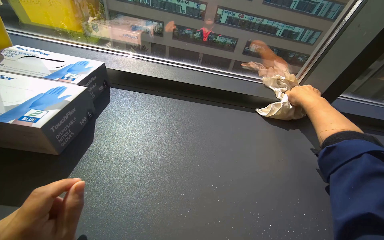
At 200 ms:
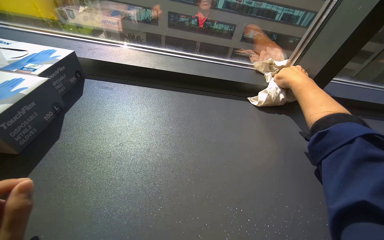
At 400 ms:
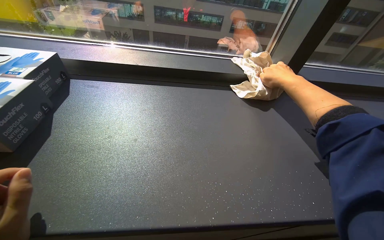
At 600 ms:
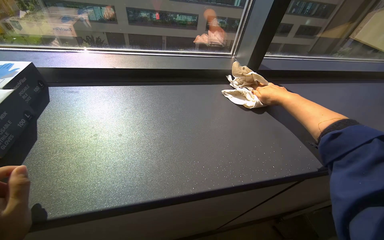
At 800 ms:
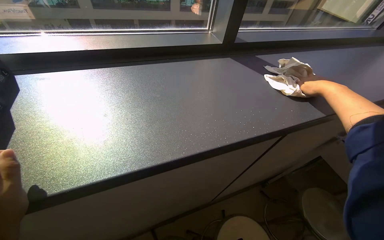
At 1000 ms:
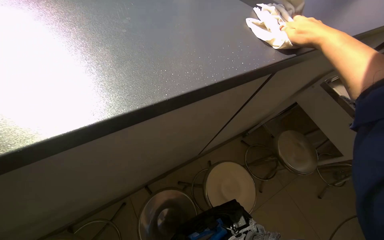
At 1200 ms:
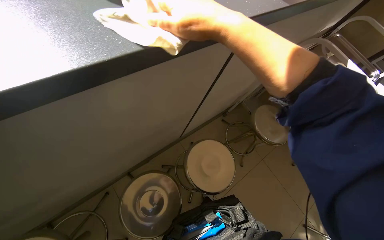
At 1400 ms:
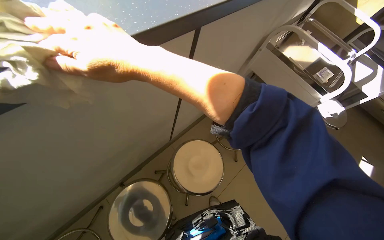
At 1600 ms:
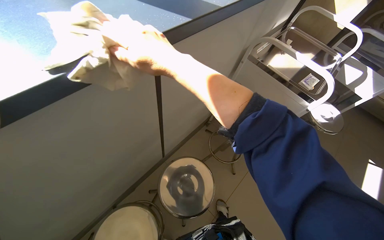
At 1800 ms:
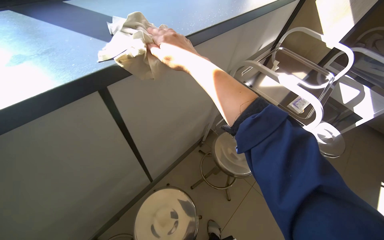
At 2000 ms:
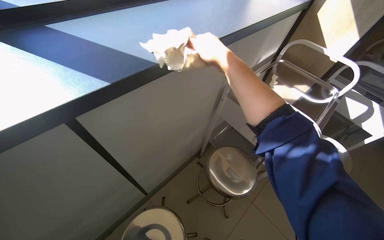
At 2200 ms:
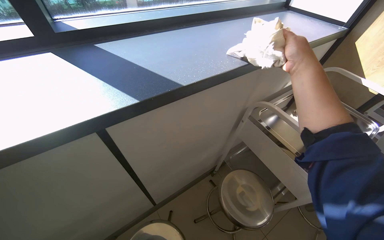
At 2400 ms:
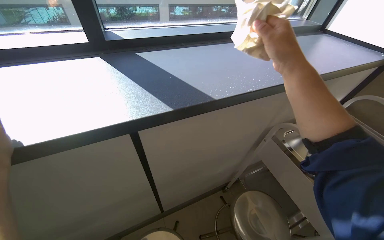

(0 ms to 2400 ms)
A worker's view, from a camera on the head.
Job: wiping surfaces.
The whole recording: Wiping laboratory counter. The worker wipes the long laboratory counter with a cloth, moving items to clean underneath them.
0 ms - 1200 ms: The wearer's head swings roughly 45 degrees to the right. The view tips downward by approximately 30 degrees.
1200 ms - 2400 ms: The camera pitches upward, by roughly 20 degrees. The right hand heads to the right, covering some 20 cm.

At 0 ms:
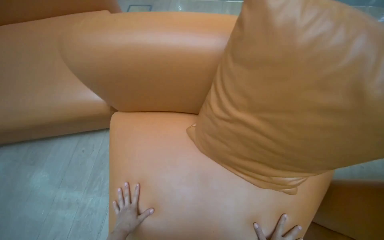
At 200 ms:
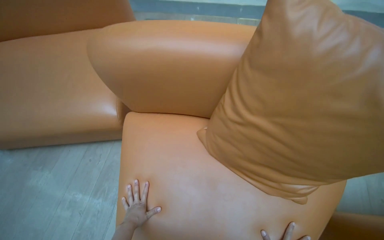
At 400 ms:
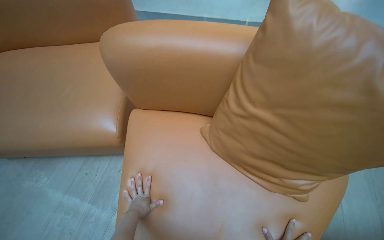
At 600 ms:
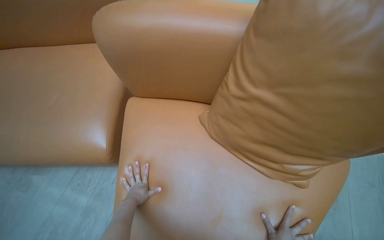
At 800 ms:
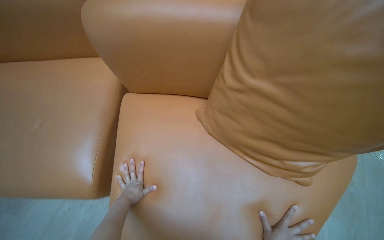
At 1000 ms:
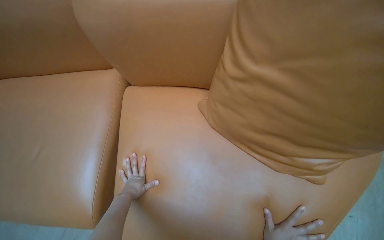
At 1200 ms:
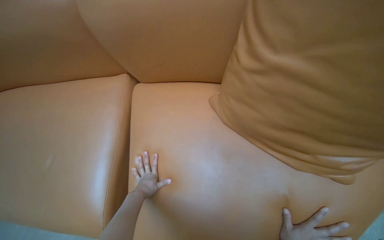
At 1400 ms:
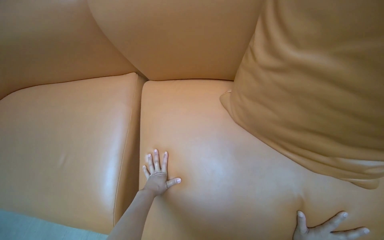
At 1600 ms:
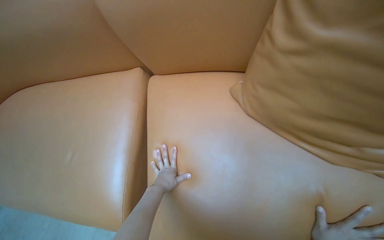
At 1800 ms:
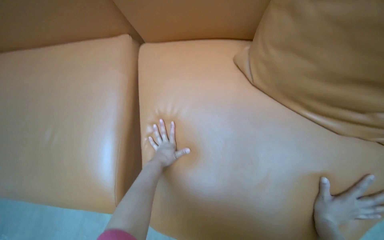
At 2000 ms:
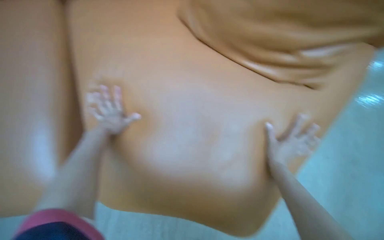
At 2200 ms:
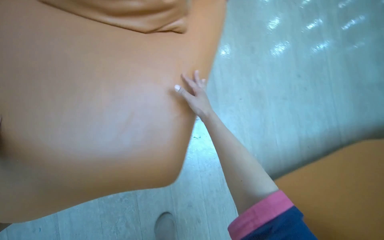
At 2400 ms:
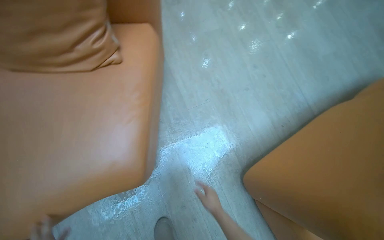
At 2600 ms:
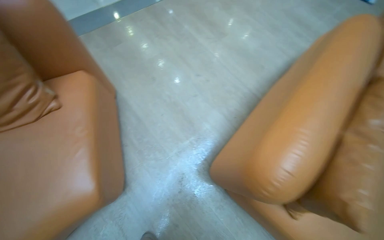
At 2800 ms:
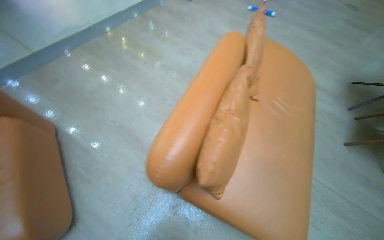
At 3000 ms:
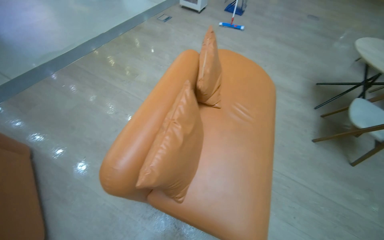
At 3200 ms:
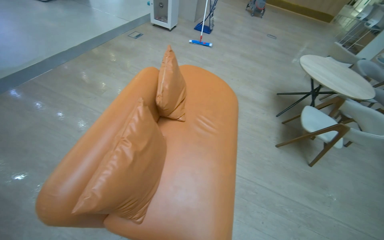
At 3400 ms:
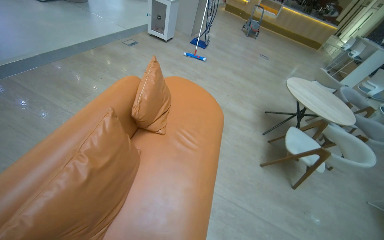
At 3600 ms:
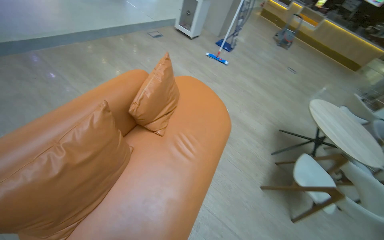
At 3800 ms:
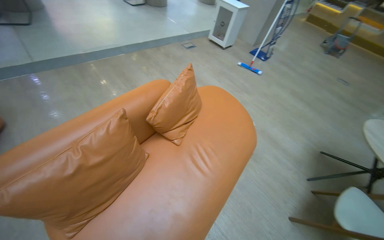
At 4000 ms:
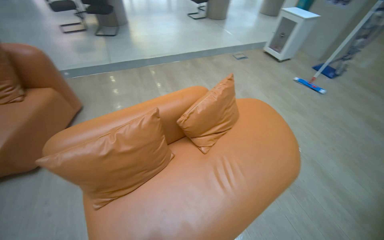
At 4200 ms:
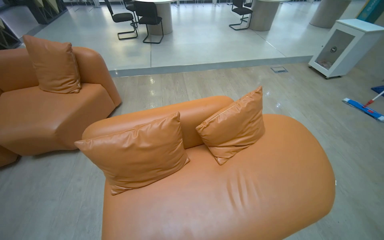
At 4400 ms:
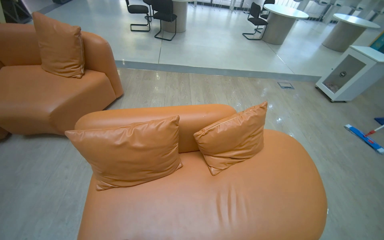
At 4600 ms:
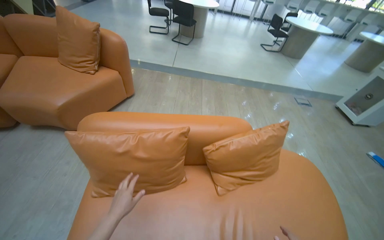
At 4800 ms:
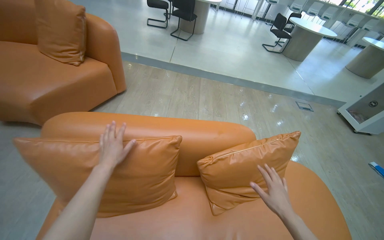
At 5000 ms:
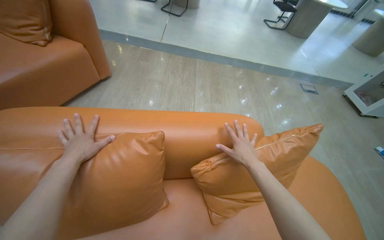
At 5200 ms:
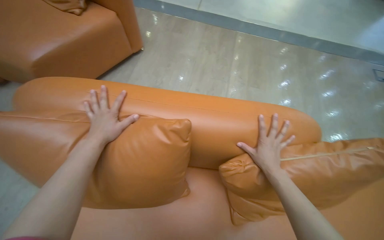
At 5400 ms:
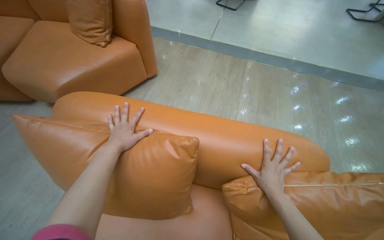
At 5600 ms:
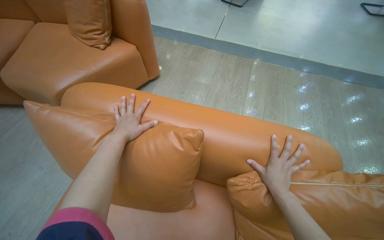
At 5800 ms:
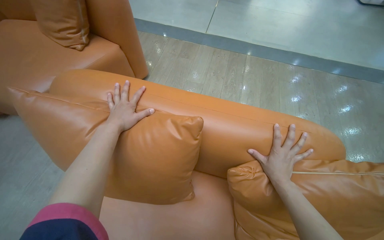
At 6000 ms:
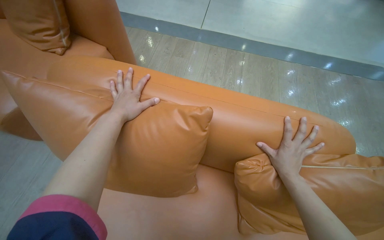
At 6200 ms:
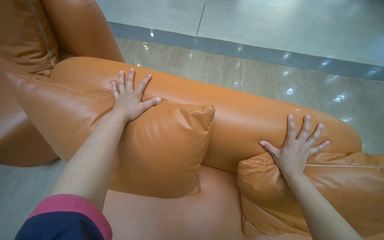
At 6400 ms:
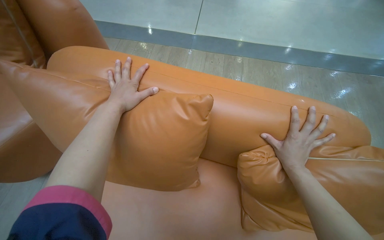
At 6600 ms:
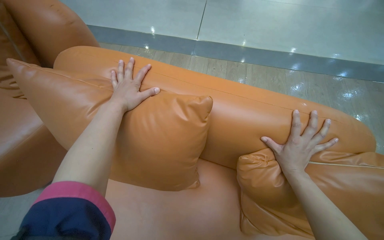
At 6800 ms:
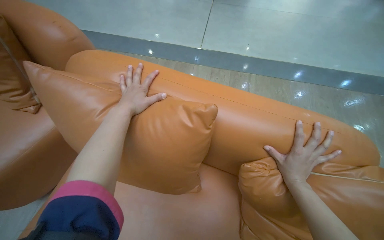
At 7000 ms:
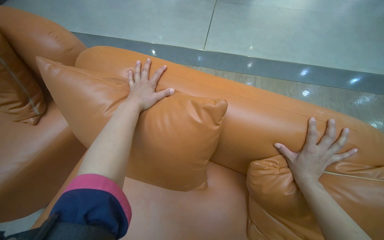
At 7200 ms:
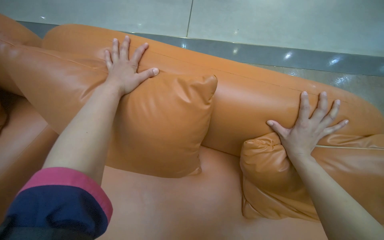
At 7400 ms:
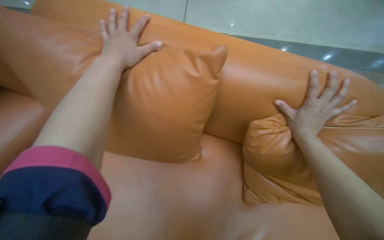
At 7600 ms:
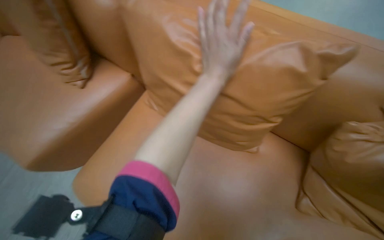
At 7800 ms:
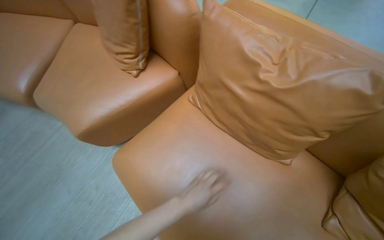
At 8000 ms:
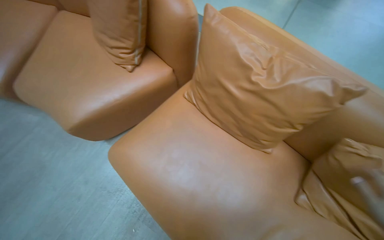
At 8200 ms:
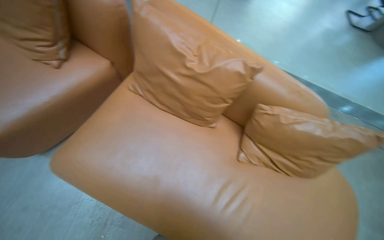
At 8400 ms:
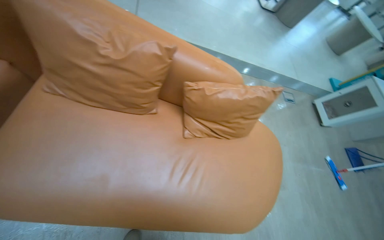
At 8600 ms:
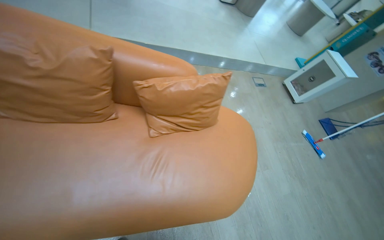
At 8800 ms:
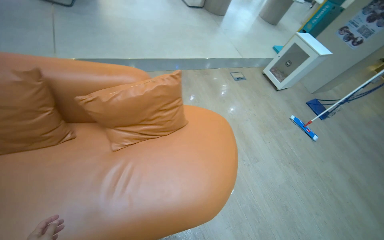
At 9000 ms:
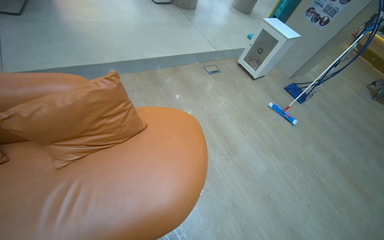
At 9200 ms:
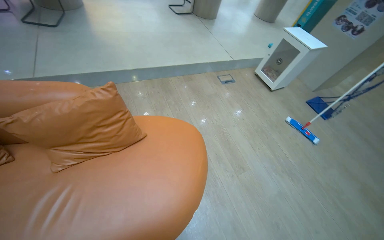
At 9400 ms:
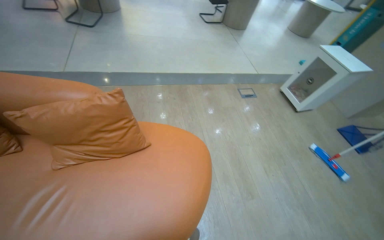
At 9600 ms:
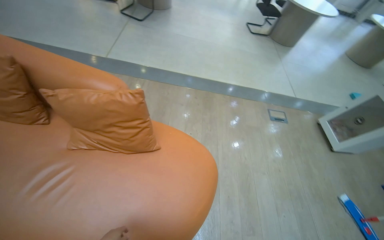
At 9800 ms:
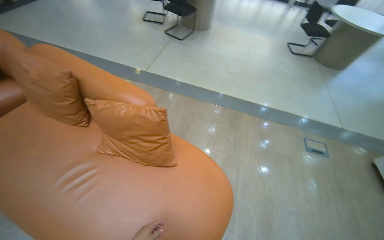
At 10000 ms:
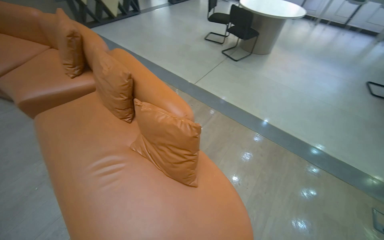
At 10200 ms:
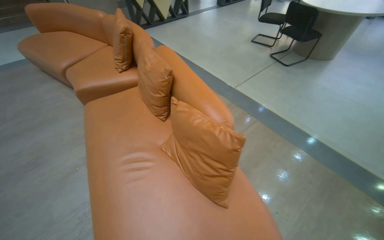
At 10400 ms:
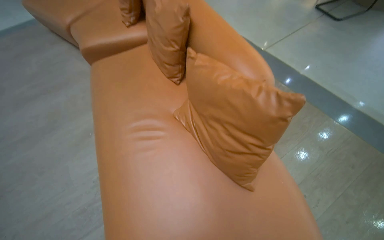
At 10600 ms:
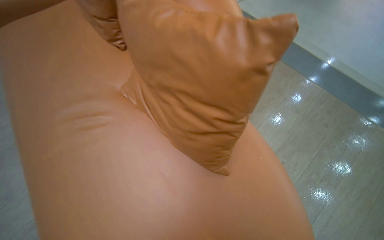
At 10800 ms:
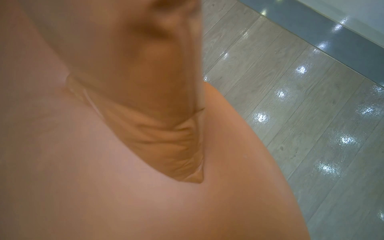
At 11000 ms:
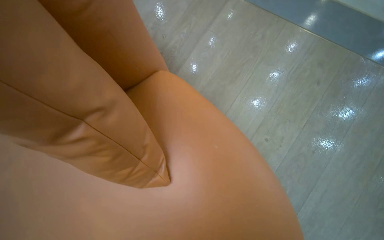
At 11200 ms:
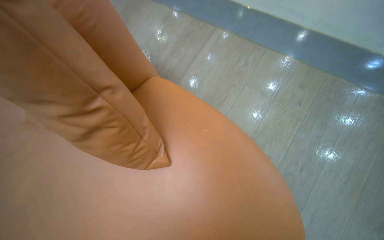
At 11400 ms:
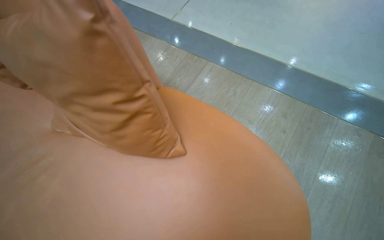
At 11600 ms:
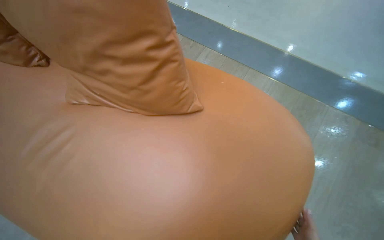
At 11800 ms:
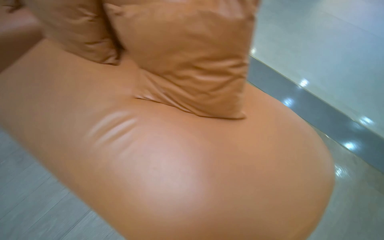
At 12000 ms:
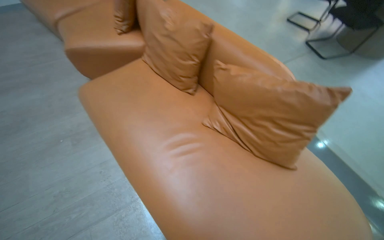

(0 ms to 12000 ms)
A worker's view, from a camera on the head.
Job: organizing items.
The whole recording: Adjusting cushions on sofa. The worker adjusts the cushions and smooths the surface of the brown sofa.
1600 ms - 3000 ms: The camera travels roughly 1.5 m. The wearer's head swings approximately 90 degrees to the right. The wearer looks approximately 10 degrees further upward.
3000 ms - 4400 ms: The camera is carried approximately 60 cm. The head turns to the left by approximately 55 degrees. The view tips upward by about 15 degrees.
4400 ms - 6000 ms: The camera is carried some 50 cm. The head turns to the left by some 25 degrees.
6000 ms - 7600 ms: The wearer looks about 20 degrees further to the left.
7600 ms - 9000 ms: The wearer moves approximately 80 cm. The head rotates roughly 55 degrees to the right.
9000 ms - 10400 ms: The camera travels approximately 50 cm. The head turns to the left by approximately 85 degrees.

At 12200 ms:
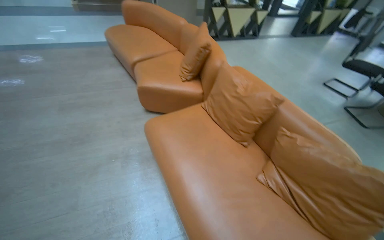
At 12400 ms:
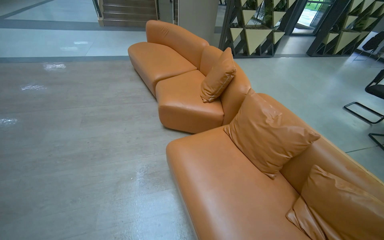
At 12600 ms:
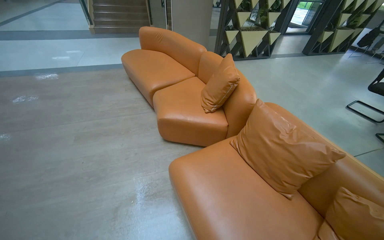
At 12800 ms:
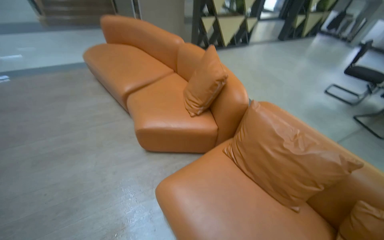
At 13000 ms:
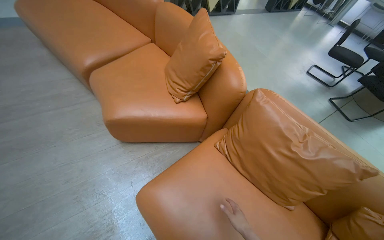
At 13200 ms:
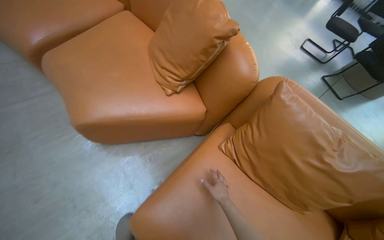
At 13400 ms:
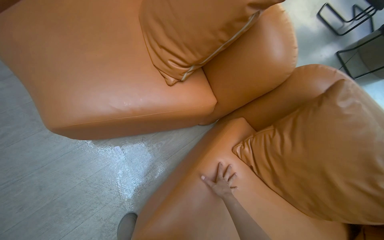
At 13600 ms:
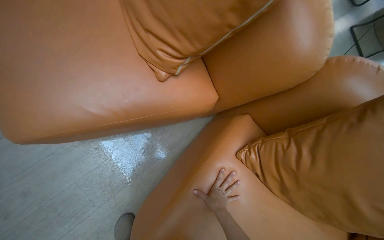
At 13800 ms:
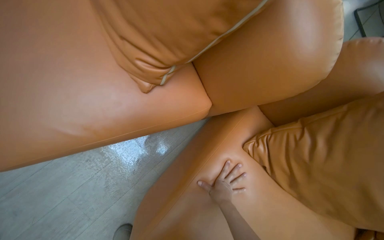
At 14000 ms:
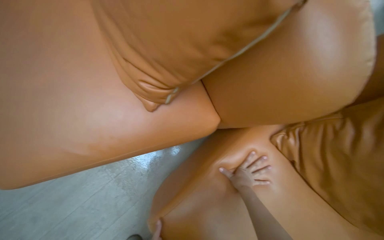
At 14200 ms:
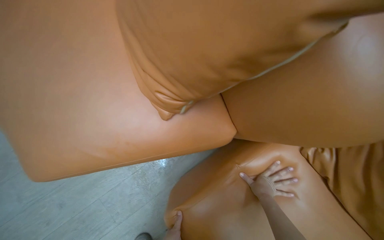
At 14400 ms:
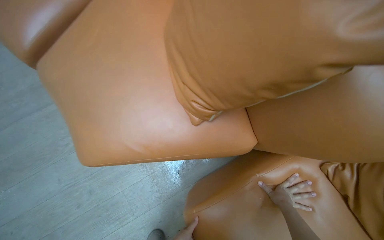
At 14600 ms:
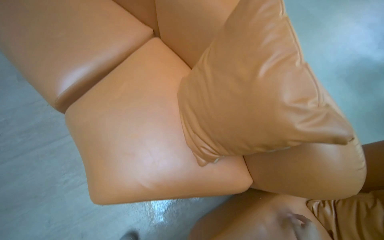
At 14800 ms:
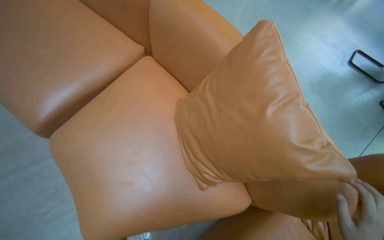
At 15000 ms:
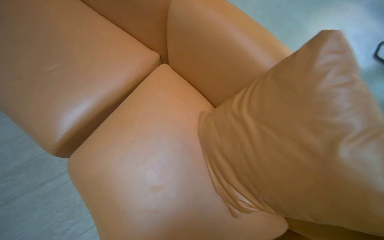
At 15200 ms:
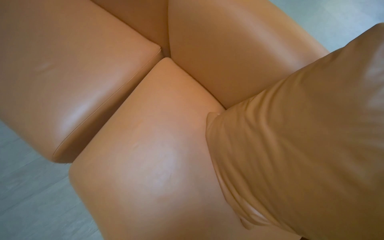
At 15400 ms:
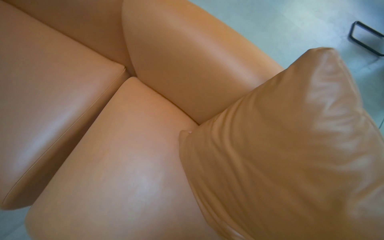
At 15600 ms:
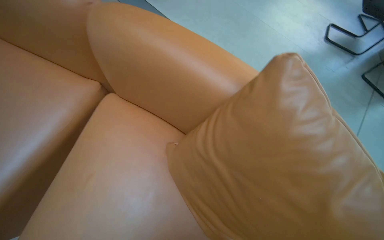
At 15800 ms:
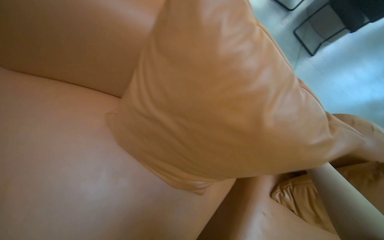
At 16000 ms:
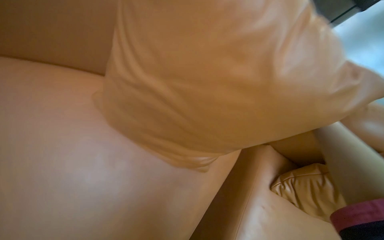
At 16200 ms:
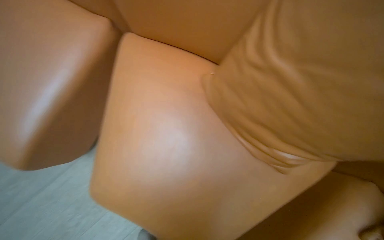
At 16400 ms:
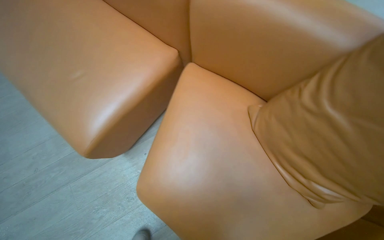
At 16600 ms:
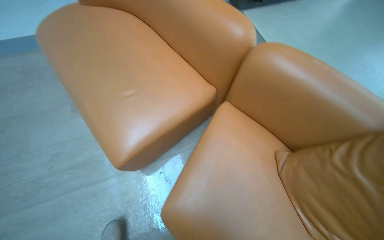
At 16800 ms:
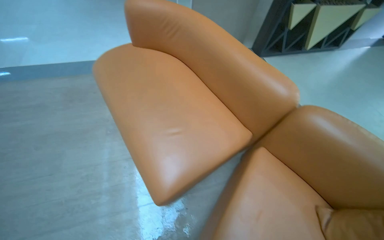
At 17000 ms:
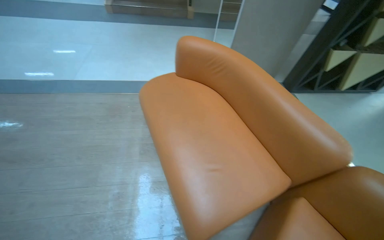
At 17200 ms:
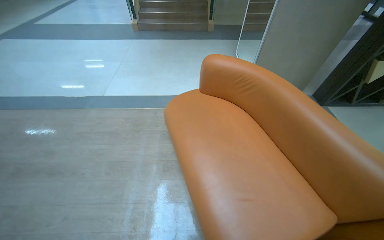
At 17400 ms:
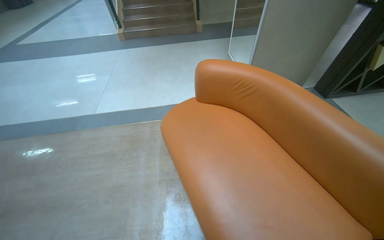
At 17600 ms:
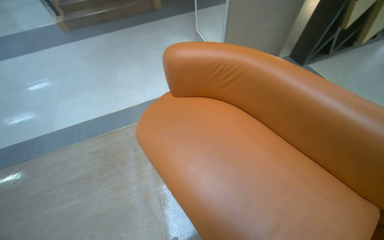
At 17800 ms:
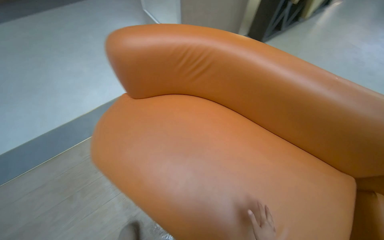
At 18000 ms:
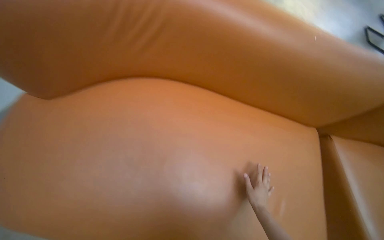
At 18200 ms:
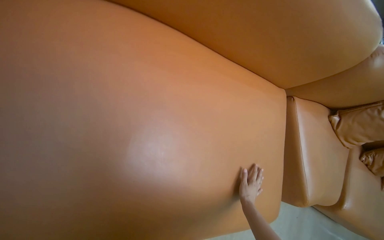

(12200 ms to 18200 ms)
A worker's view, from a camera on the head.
Job: organizing items.
The whole recording: Adjusting cushions on sofa. The worker adjusts the cushions and smooths the surface of the brown sofa.
12200 ms - 13800 ms: The camera is carried some 1.5 m. The head rotates some 25 degrees to the right. The view tips downward by about 35 degrees.
13800 ms - 15200 ms: The camera travels about 50 cm. The wearer's head swings about 15 degrees to the left. The view tips upward by some 15 degrees.
15200 ms - 16600 ms: The view tilts approximately 10 degrees upward.
16600 ms - 18200 ms: The camera travels approximately 1 m. The head rotates approximately 25 degrees to the right.
